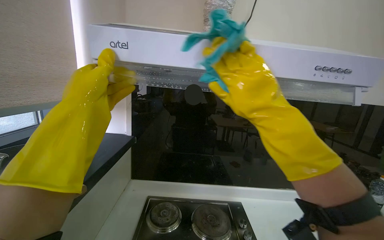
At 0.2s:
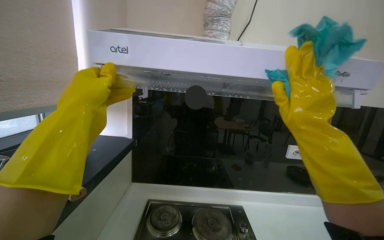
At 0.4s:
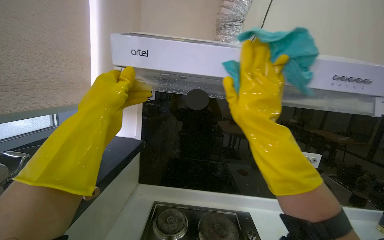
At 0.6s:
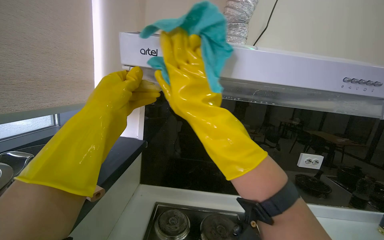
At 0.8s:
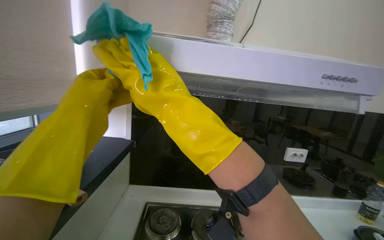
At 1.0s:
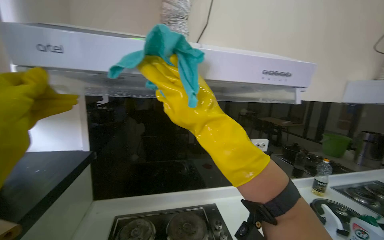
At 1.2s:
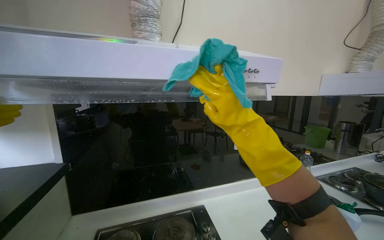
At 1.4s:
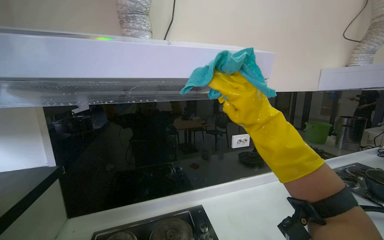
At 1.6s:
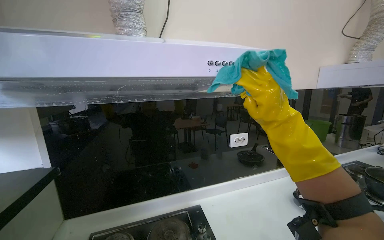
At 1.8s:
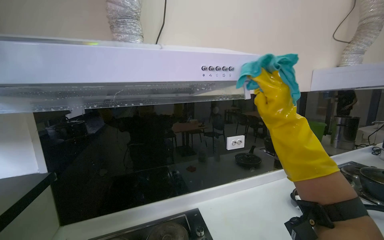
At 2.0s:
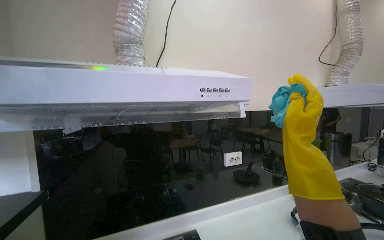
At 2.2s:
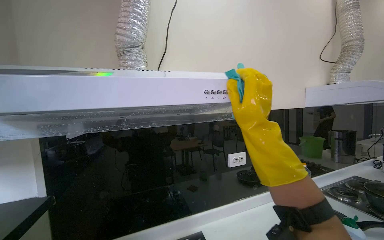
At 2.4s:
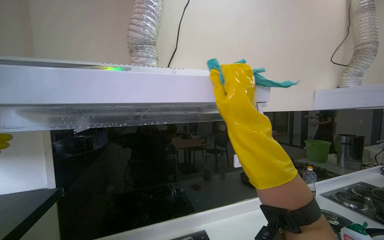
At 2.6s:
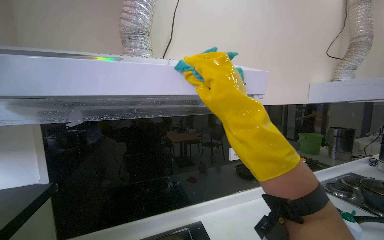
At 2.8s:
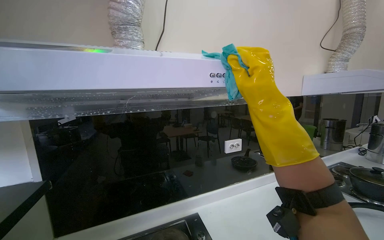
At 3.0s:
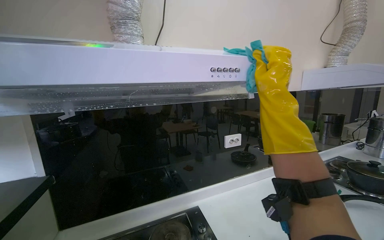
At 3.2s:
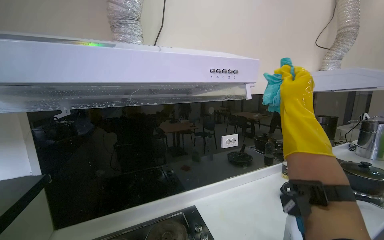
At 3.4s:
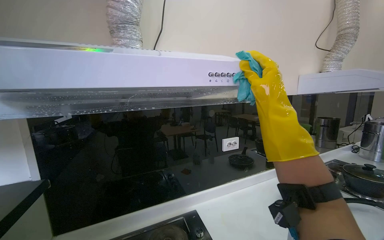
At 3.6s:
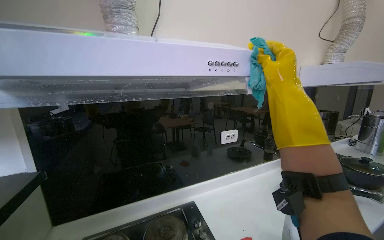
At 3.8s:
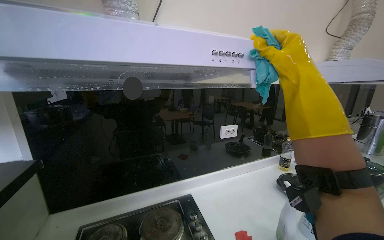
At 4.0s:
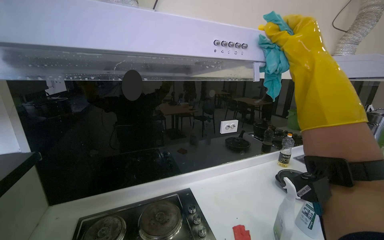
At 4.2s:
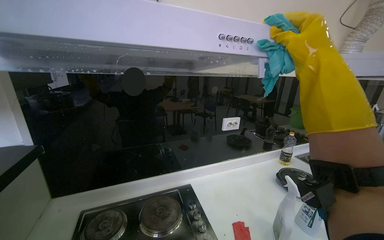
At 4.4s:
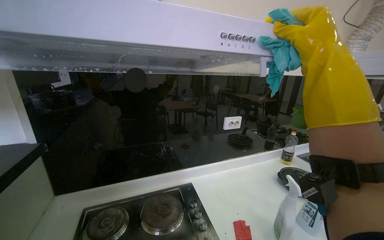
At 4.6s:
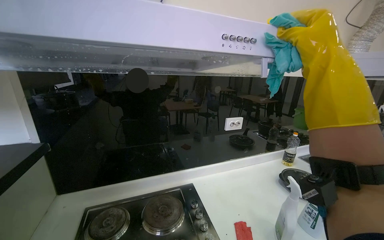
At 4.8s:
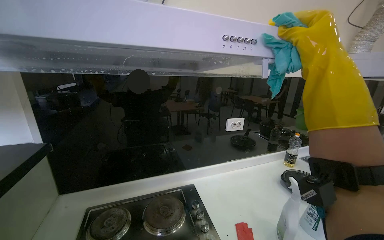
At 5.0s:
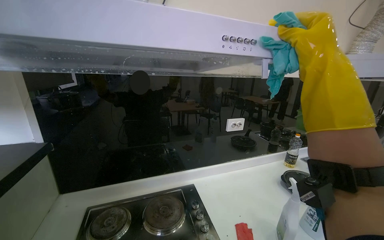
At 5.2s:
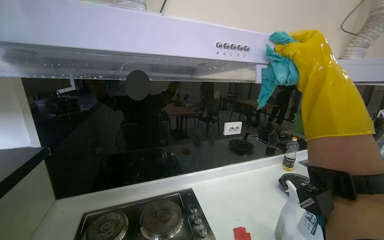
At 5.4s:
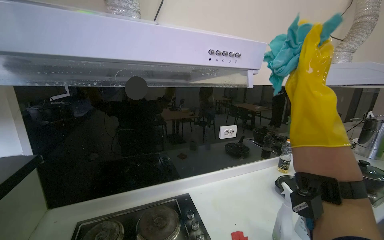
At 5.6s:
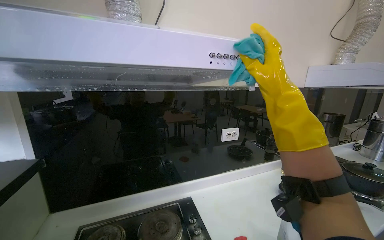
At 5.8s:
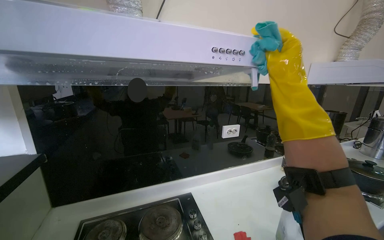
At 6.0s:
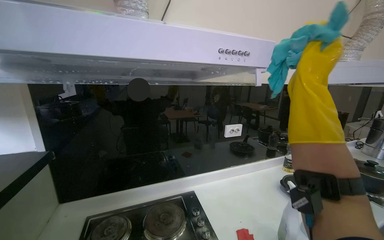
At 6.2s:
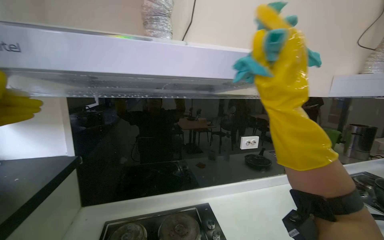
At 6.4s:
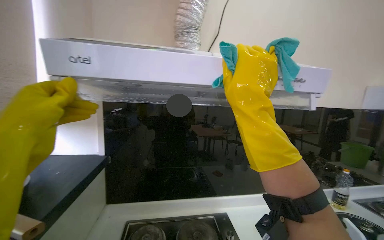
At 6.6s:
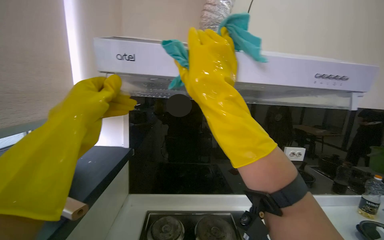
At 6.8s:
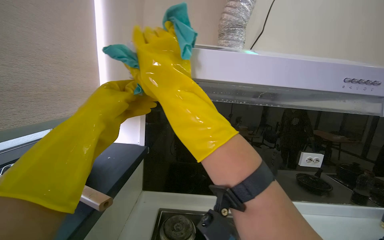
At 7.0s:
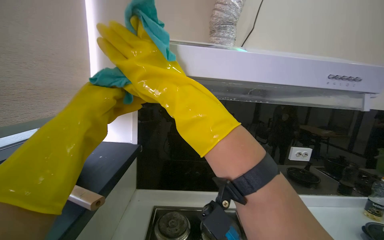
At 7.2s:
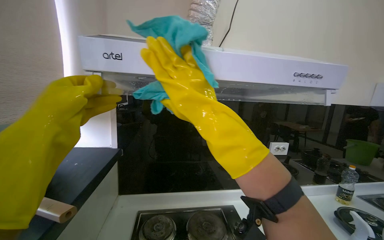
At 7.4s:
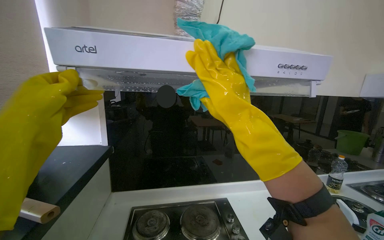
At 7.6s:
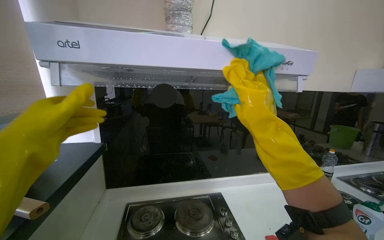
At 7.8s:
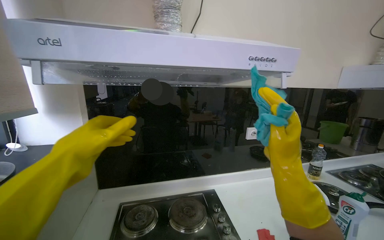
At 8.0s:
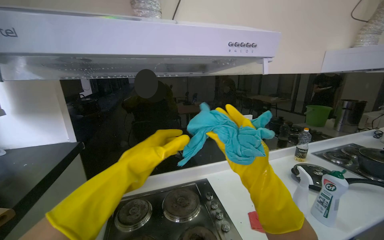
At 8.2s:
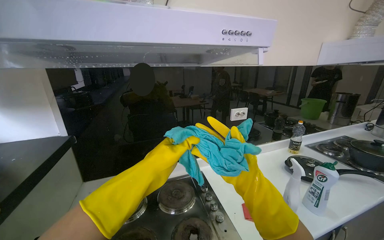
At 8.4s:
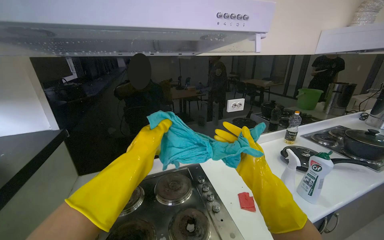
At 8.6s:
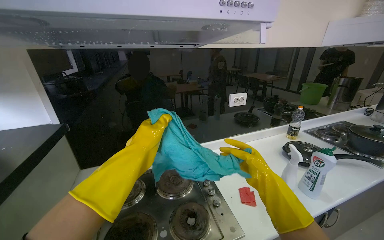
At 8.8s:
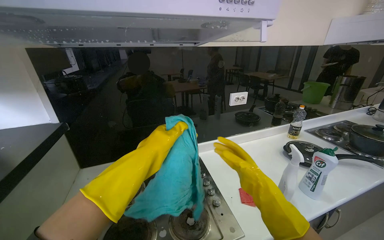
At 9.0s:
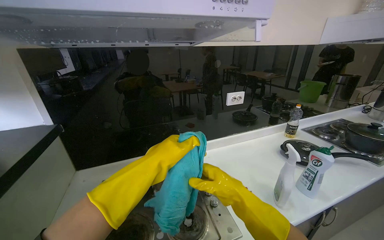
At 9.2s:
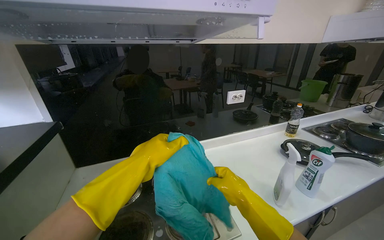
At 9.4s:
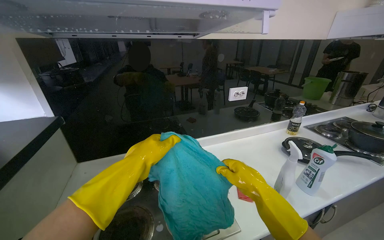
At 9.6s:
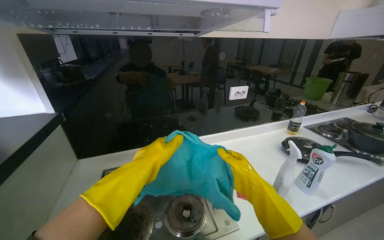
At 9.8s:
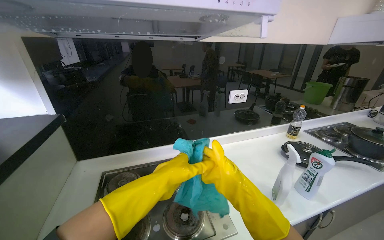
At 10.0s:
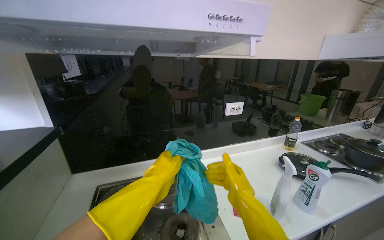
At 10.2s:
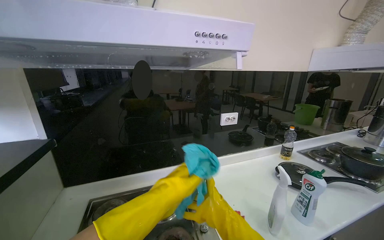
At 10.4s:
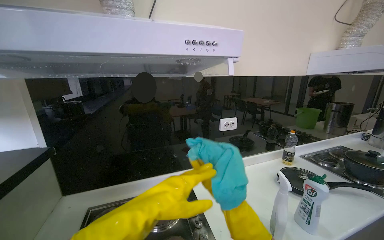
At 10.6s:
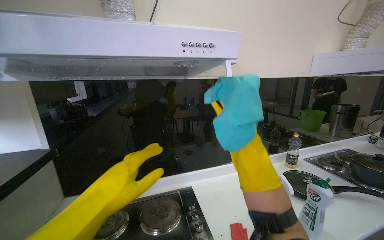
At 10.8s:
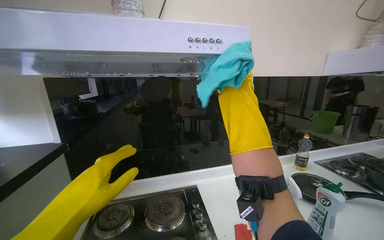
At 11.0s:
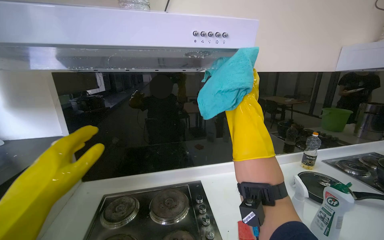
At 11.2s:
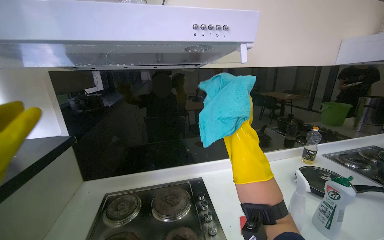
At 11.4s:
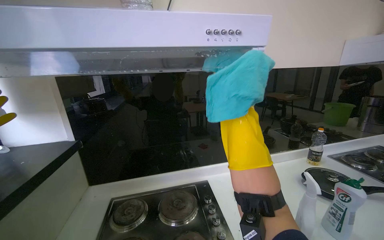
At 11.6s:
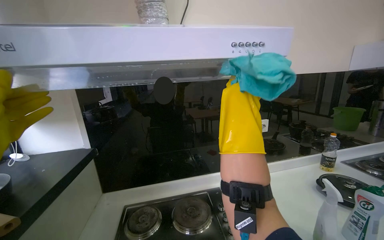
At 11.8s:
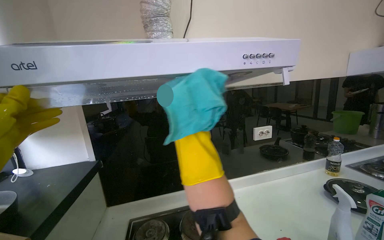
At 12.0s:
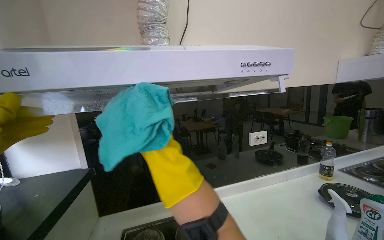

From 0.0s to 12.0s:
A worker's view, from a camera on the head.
Job: cleaning kitchen.
The whole recording: Wiping kitchen range hood and stovetop. The worker wipes the kitchen range hood and stovetop with a cleaning cloth and sponge.
From 0.0s to 1.6s: The wearer looks roughly 20 degrees further to the right. The right hand goes left and right, about 25 cm each way, reversing 2 times.
From 1.6s to 3.0s: The right hand moves left and right over roughly 15 cm, changing direction 2 times.
From 3.0s to 4.4s: The right hand heads to the right, covering about 10 cm.
From 6.0s to 7.6s: The right hand heads to the left, covering approximately 20 cm.
From 7.6s to 9.0s: The view tilts approximately 10 degrees downward. The left hand moves to the right and farther from the camera, approximately 35 cm, while the right hand goes about 30 cm down the picture and farther from the camera.

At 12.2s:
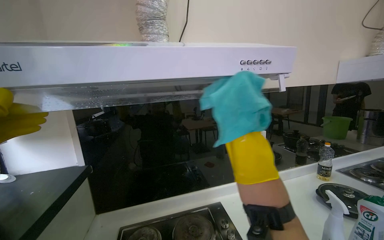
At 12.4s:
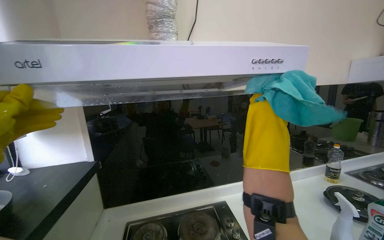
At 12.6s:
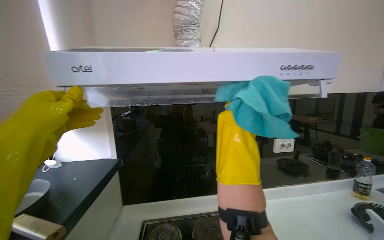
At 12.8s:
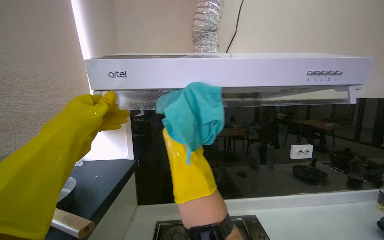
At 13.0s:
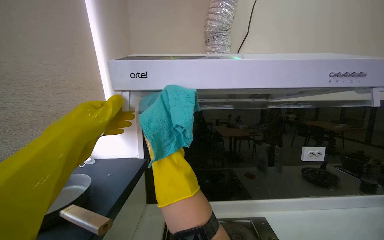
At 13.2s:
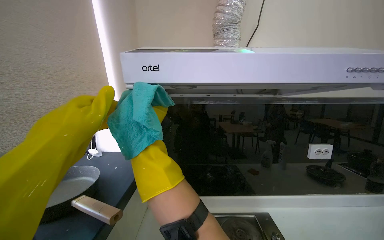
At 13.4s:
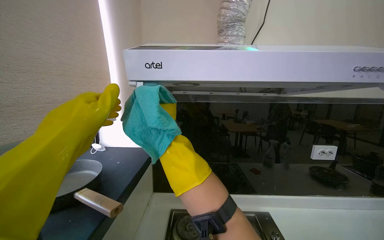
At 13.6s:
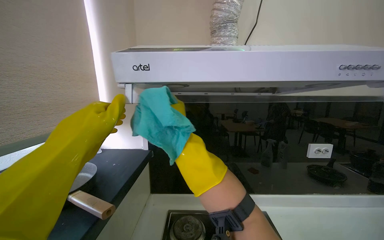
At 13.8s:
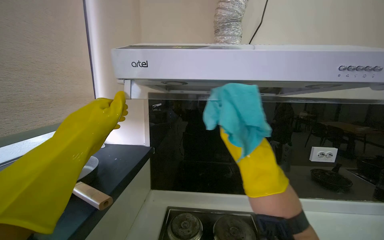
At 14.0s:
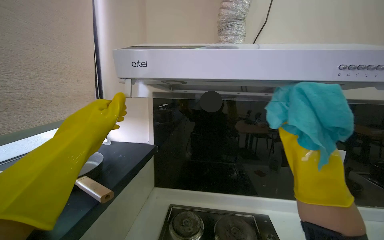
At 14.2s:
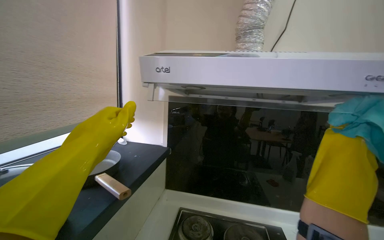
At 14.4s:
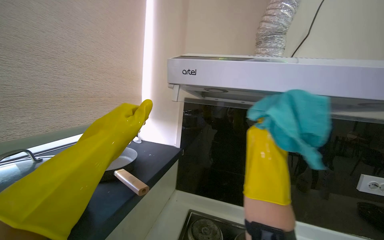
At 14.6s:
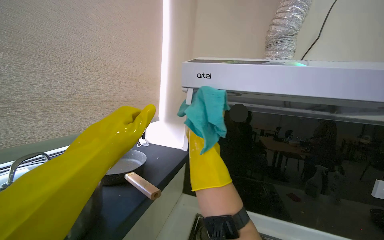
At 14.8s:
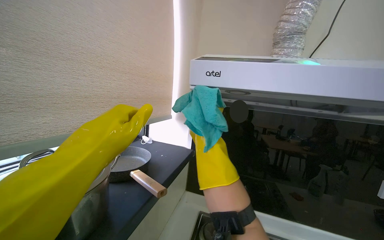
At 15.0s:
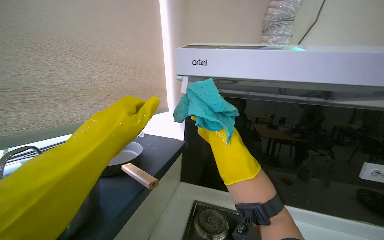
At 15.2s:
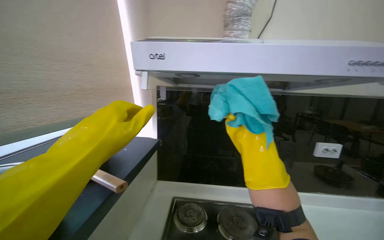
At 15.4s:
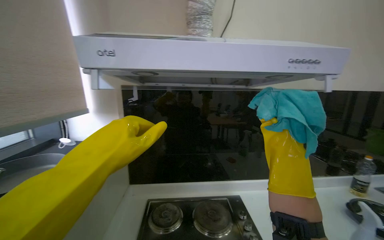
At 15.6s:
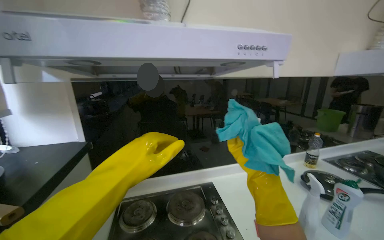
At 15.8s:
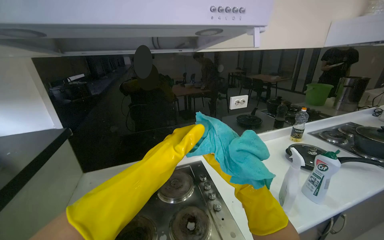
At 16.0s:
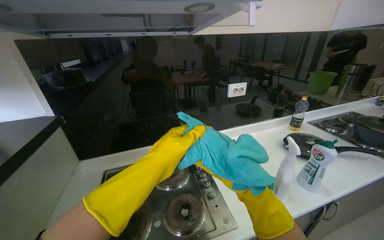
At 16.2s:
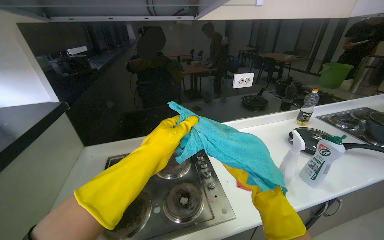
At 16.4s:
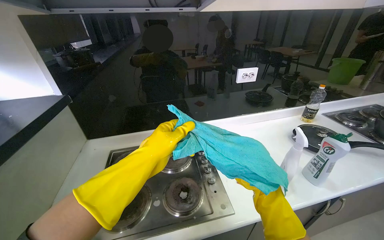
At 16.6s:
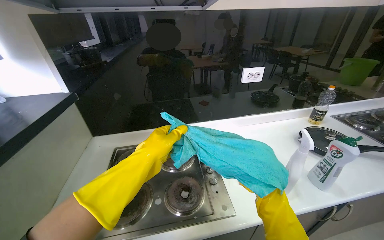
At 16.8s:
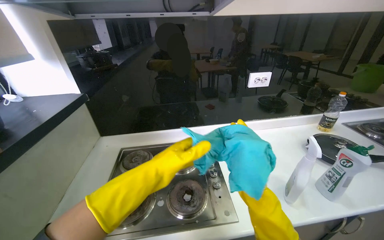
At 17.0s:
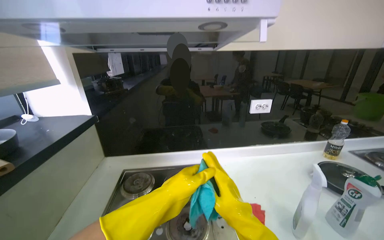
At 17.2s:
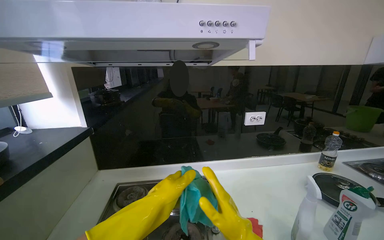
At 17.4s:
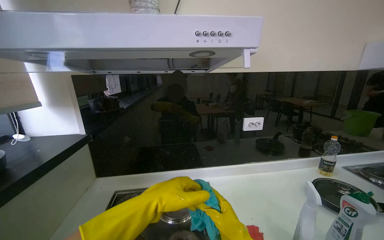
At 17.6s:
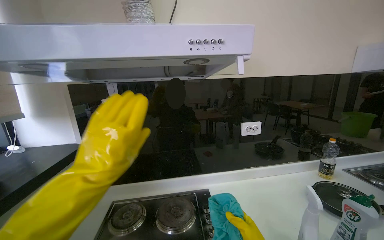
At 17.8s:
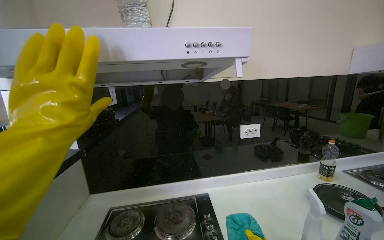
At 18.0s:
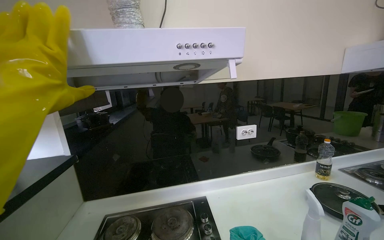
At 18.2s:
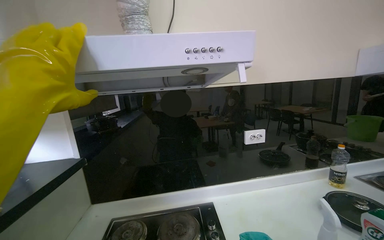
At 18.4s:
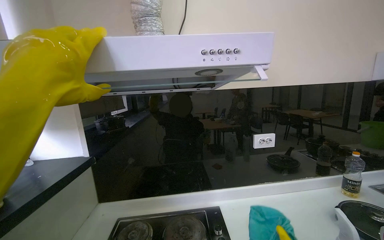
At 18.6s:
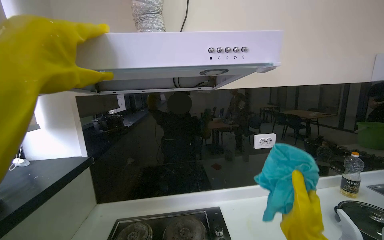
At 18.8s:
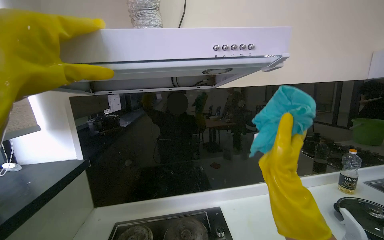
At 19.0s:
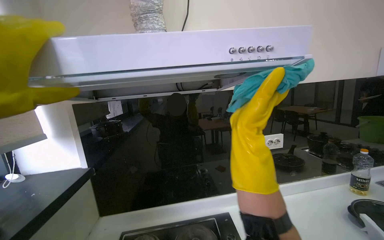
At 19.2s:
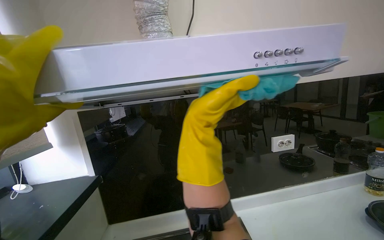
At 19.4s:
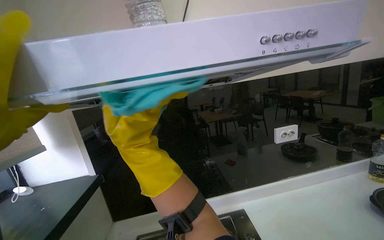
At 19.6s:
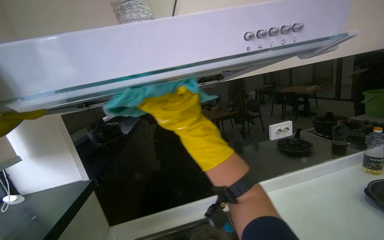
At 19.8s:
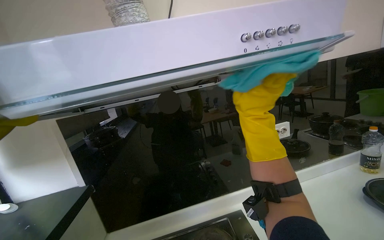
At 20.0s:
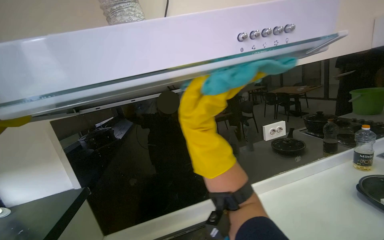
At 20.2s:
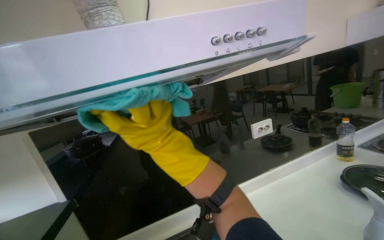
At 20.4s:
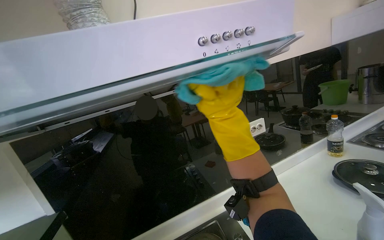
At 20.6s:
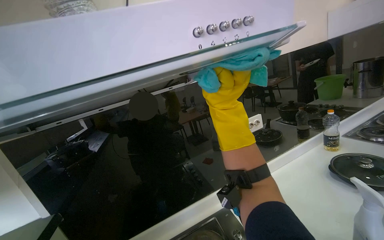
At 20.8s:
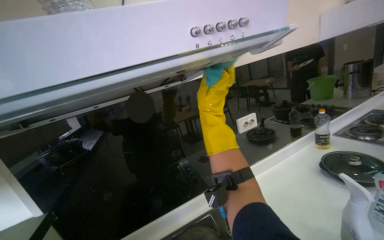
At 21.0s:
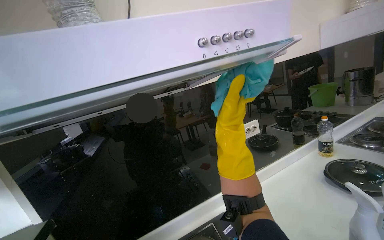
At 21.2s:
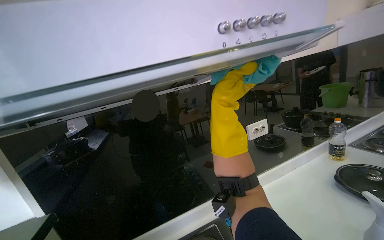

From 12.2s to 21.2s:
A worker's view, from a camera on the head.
Job: cleaning kitchen.
The whole recording: Wiping kitchen range hood and stovetop. The worker wipes the kitchen range hood and stovetop with a cleaning cloth and sponge.
From 12.2s to 13.8s: The camera is aimed some 15 degrees further to the left. The right hand swings left and right, about 30 cm each way, with 2 reversals.
From 13.8s to 15.2s: The left hand goes approximately 10 cm nearer to the camera.
From 15.2s to 16.6s: The view tilts roughly 20 degrees downward.
From 16.6s to 18.2s: The view tilts about 20 degrees upward.
From 19.8s to 21.2s: The right hand goes roughly 10 cm farther from the camera, and travels to the left and back again, about 20 cm each way.
